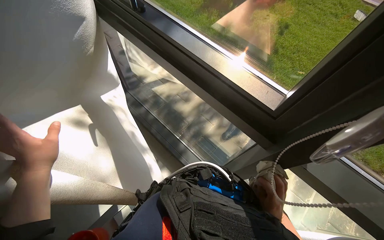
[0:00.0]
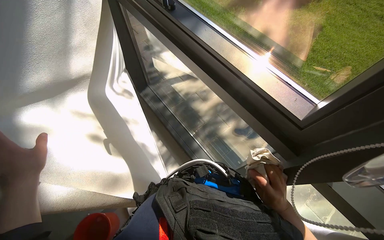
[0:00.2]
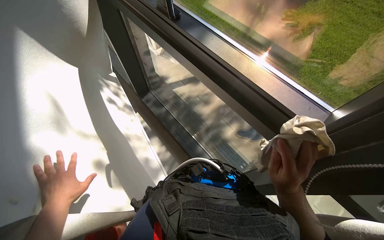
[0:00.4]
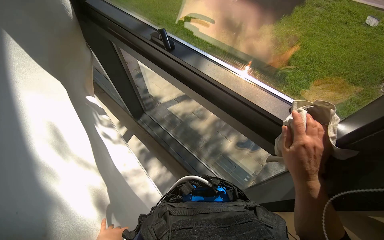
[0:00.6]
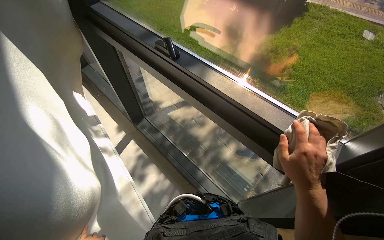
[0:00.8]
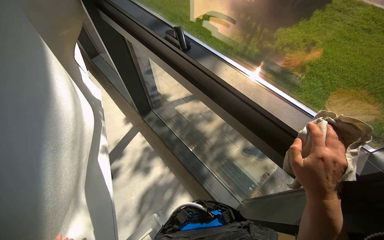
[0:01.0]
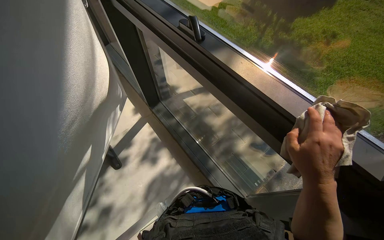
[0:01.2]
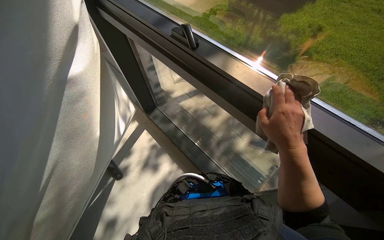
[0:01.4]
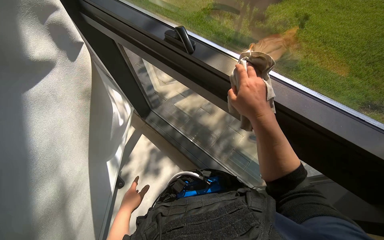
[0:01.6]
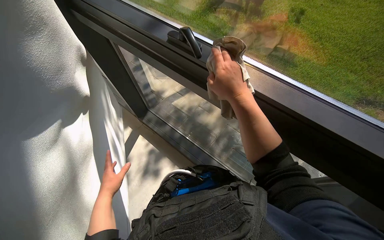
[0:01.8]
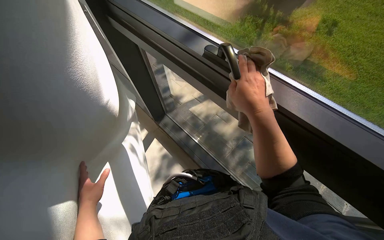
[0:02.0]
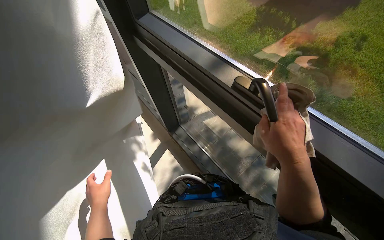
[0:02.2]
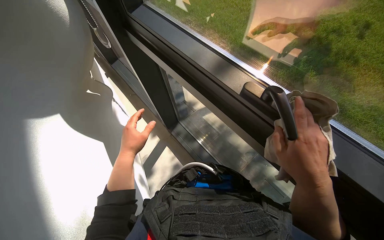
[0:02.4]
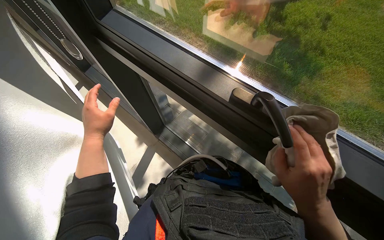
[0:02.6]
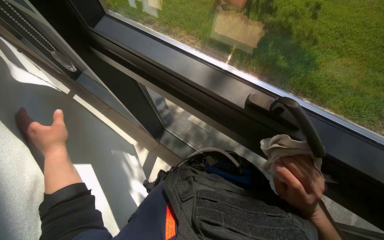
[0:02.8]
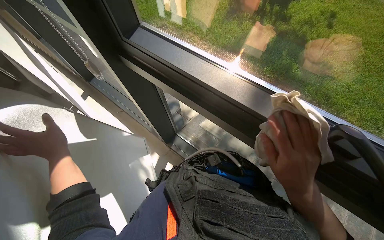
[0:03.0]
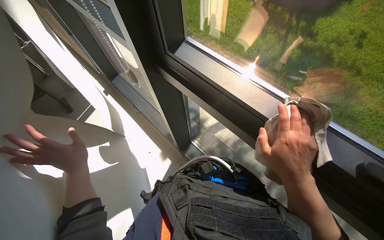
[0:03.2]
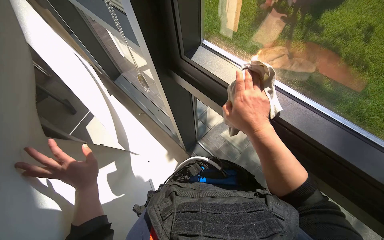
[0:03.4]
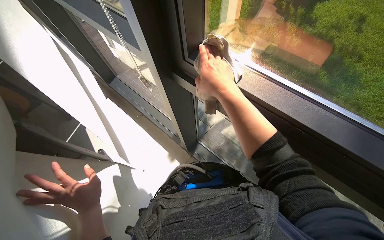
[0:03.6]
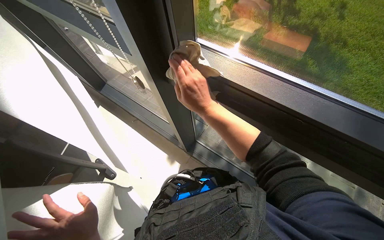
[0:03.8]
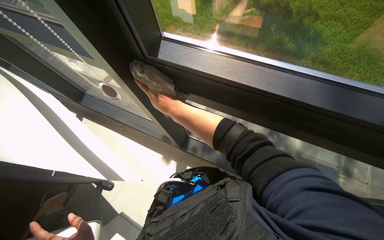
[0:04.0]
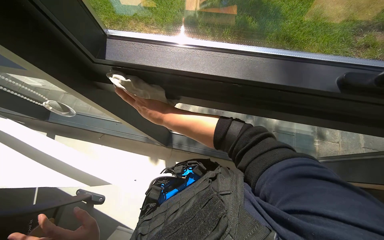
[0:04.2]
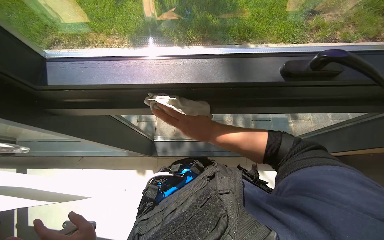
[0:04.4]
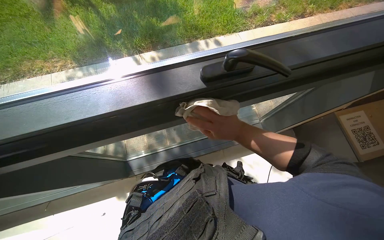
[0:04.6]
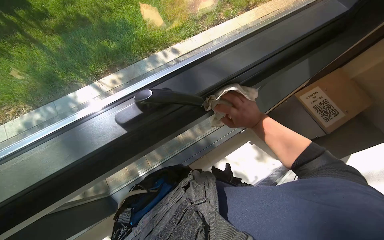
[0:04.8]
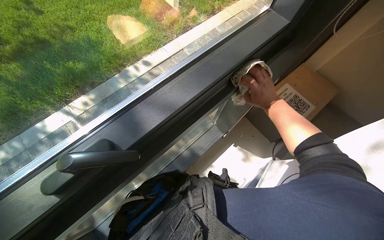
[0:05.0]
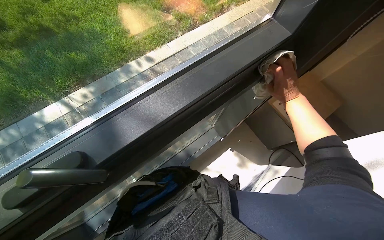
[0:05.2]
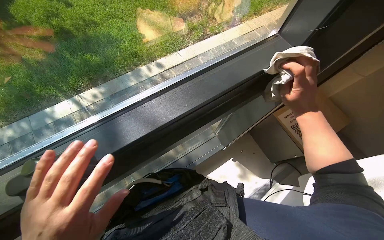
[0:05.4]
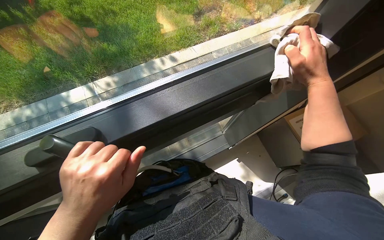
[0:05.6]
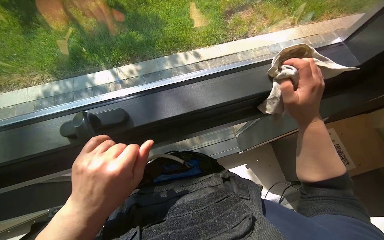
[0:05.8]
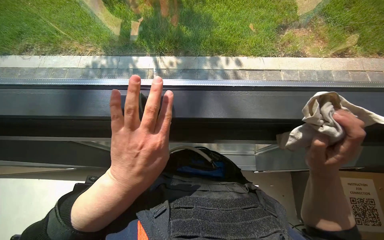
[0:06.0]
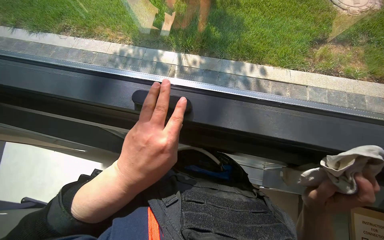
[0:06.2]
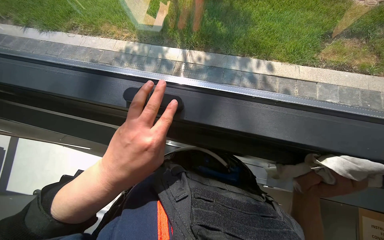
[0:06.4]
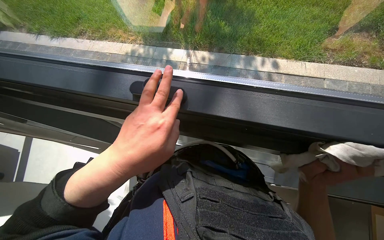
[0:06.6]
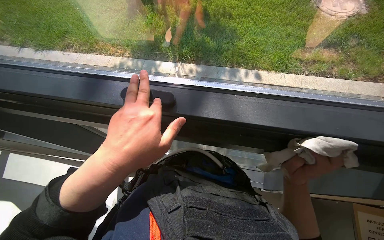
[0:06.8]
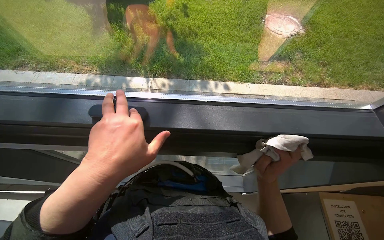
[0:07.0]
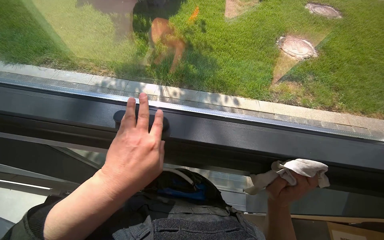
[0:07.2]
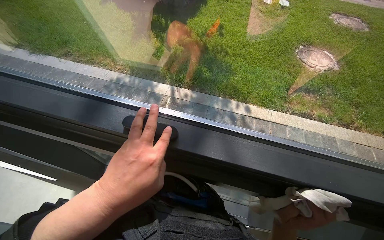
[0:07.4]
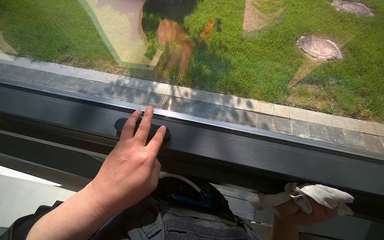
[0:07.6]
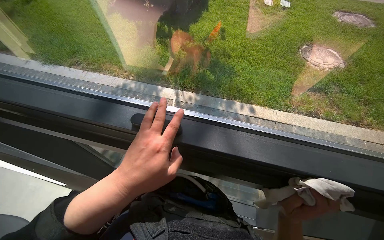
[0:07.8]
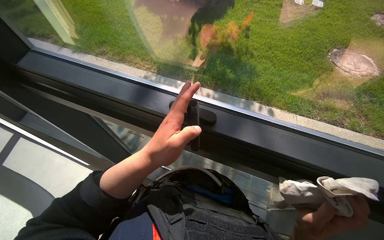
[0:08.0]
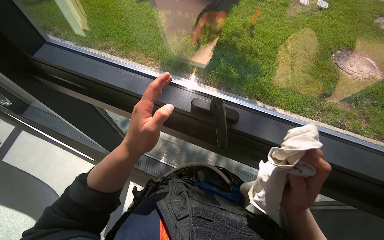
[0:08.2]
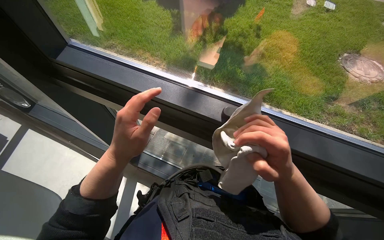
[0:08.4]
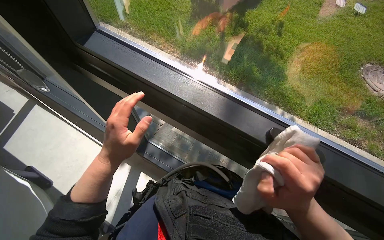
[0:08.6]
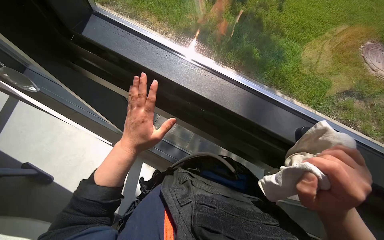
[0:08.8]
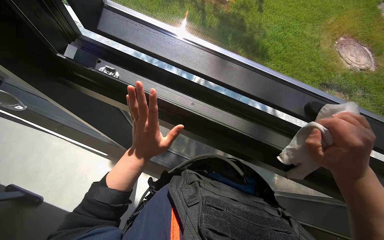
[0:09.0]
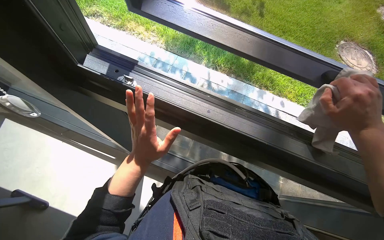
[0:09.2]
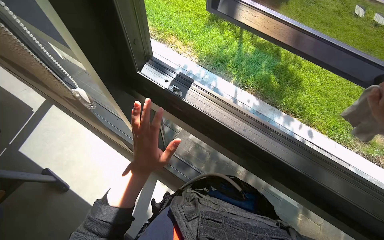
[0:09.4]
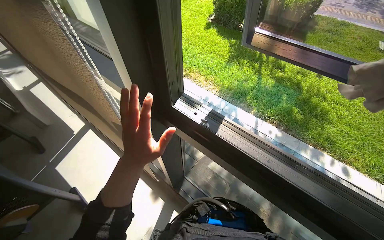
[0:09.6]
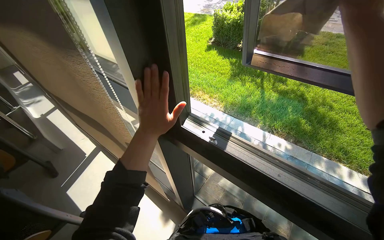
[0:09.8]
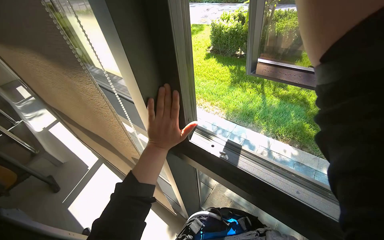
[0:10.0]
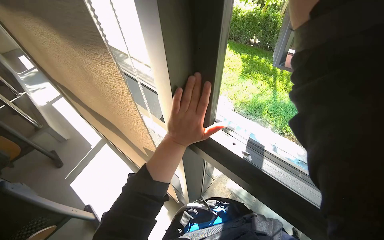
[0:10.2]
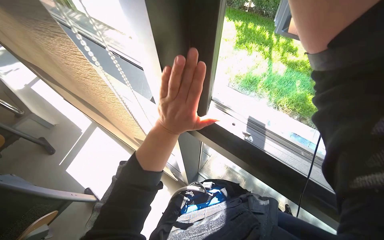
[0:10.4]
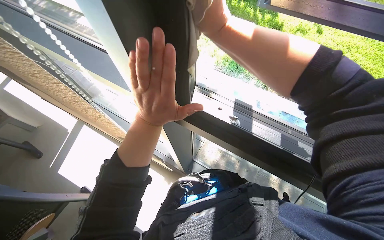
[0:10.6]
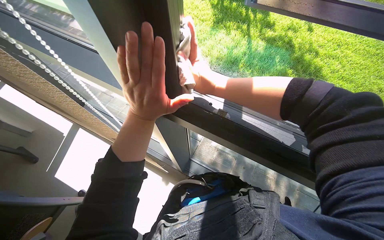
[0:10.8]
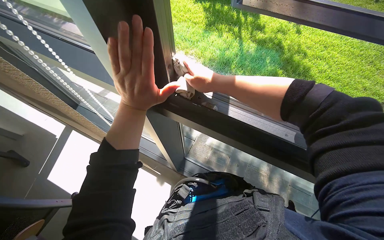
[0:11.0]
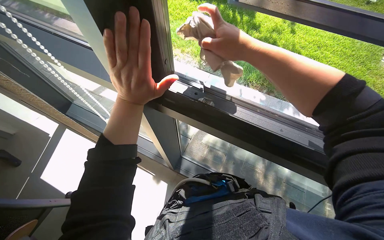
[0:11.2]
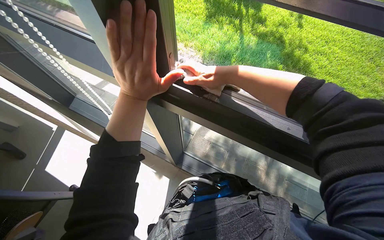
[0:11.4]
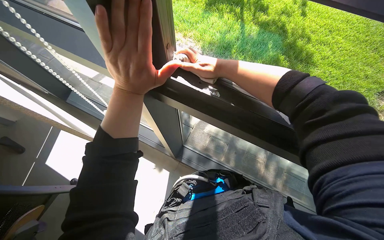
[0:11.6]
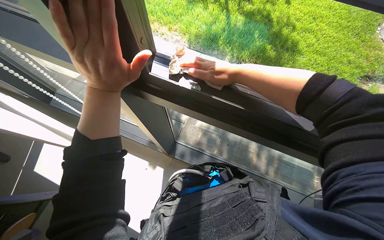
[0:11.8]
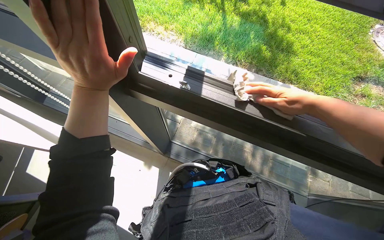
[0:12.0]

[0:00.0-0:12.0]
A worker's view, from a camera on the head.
Job: cleaning windows.
The whole recording: Cleaning window frame. The worker cleans the window frame with a cloth.
0.0 to 1.6 s: The right hand moves up the picture and to the left, roughly 40 cm.
3.0 to 4.4 s: The head turns to the right by approximately 35 degrees.
4.4 to 6.0 s: The camera is carried about 40 cm.
7.6 to 9.0 s: The camera travels to the left, roughly 40 cm.
9.0 to 10.4 s: The view pans to the left by approximately 15 degrees. The wearer looks about 15 degrees further upward.

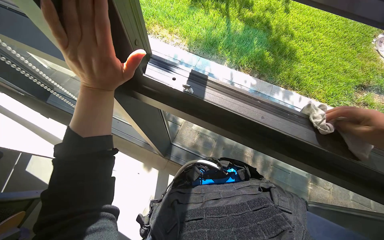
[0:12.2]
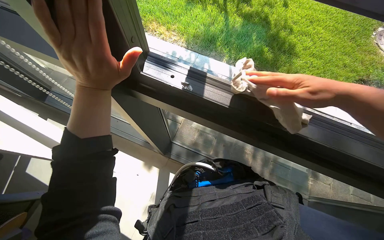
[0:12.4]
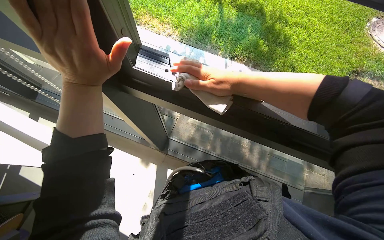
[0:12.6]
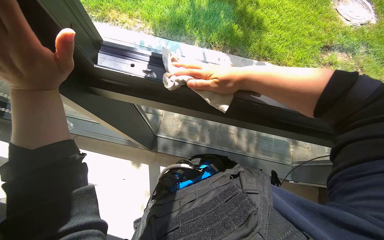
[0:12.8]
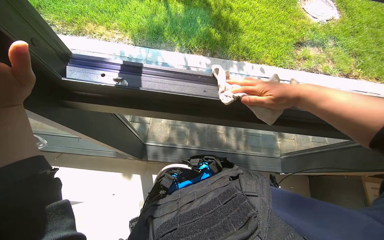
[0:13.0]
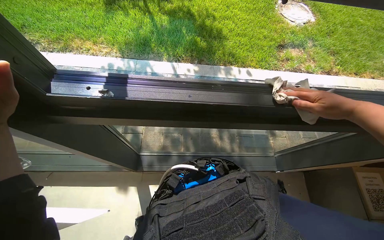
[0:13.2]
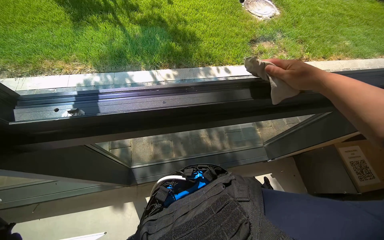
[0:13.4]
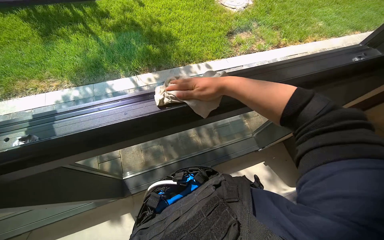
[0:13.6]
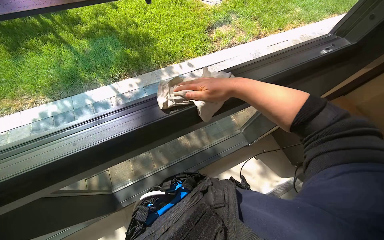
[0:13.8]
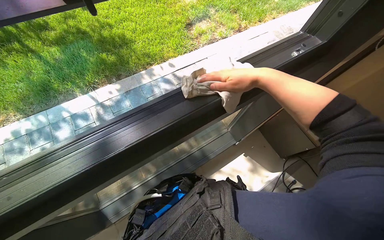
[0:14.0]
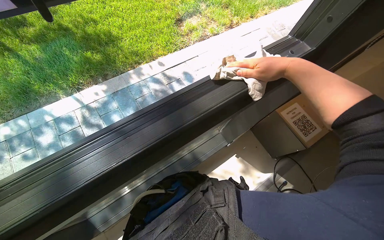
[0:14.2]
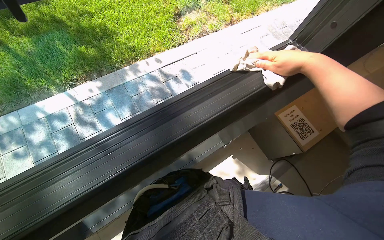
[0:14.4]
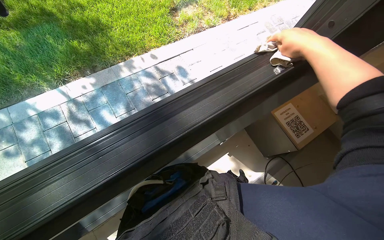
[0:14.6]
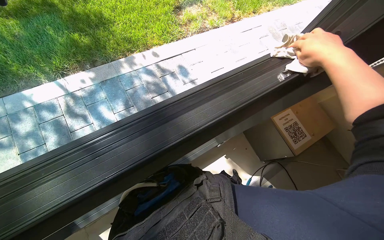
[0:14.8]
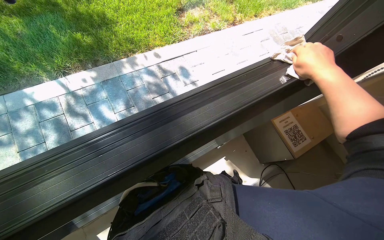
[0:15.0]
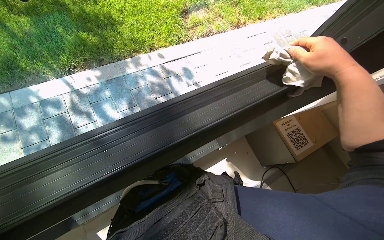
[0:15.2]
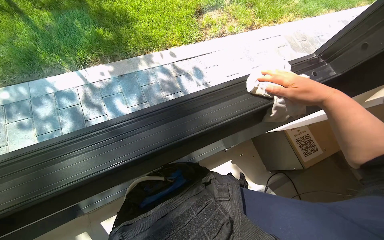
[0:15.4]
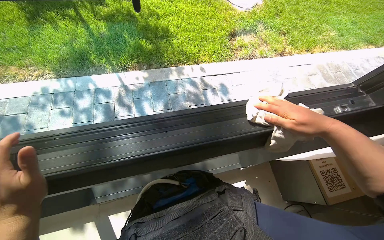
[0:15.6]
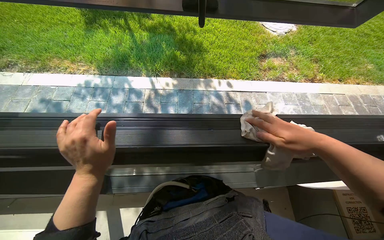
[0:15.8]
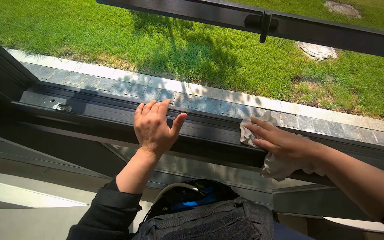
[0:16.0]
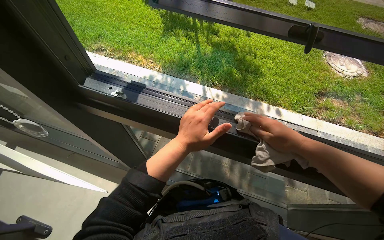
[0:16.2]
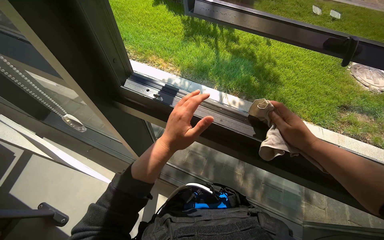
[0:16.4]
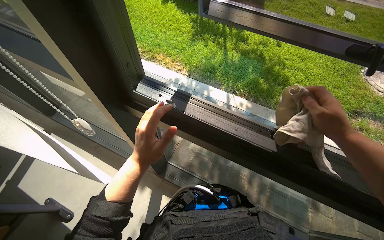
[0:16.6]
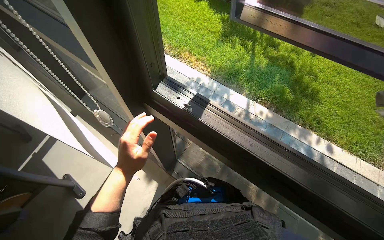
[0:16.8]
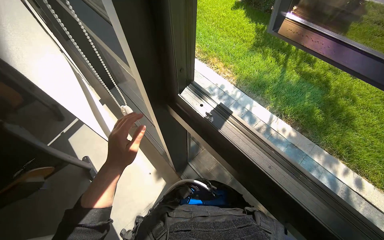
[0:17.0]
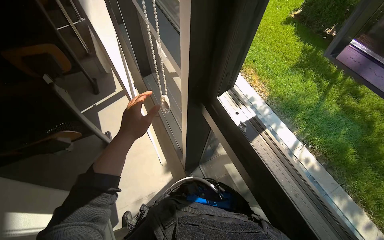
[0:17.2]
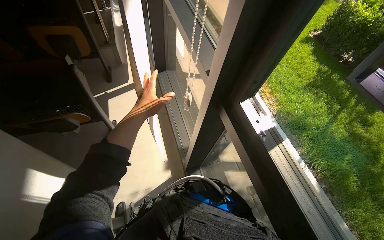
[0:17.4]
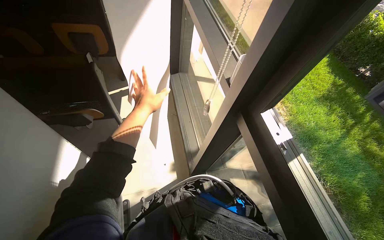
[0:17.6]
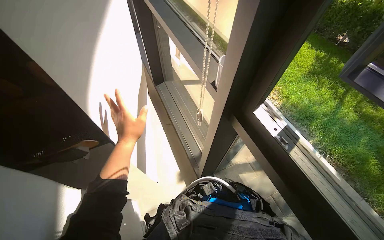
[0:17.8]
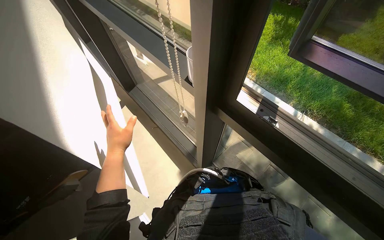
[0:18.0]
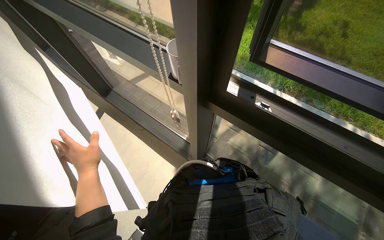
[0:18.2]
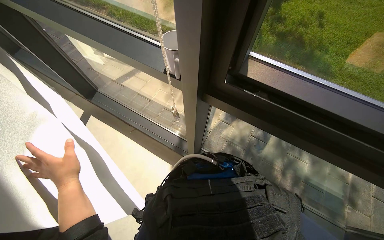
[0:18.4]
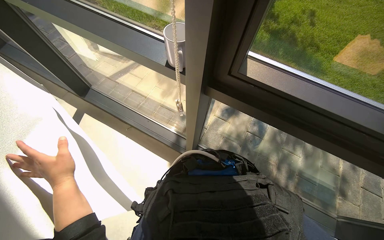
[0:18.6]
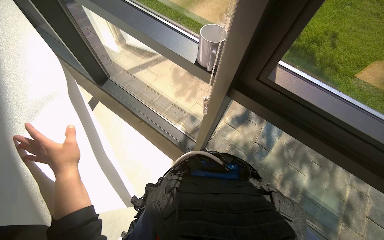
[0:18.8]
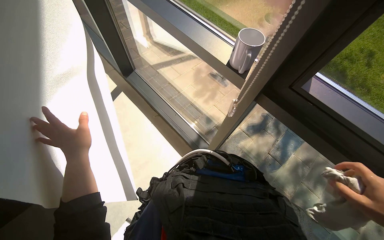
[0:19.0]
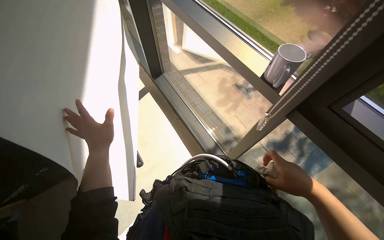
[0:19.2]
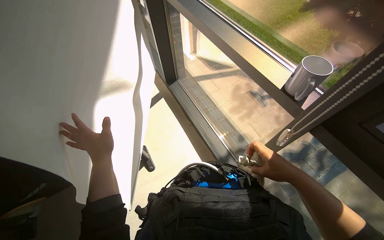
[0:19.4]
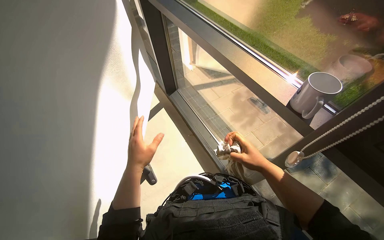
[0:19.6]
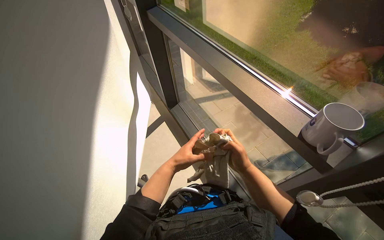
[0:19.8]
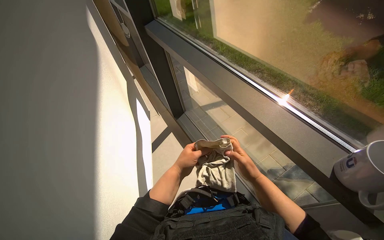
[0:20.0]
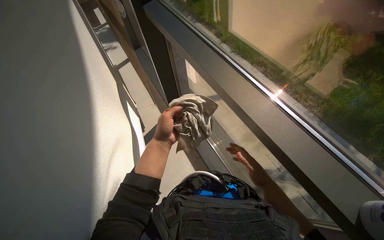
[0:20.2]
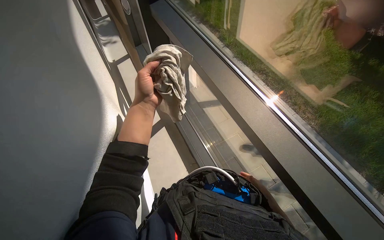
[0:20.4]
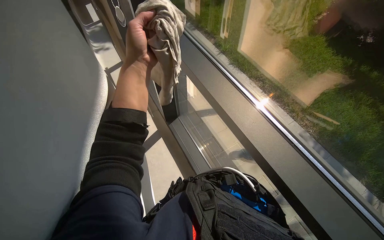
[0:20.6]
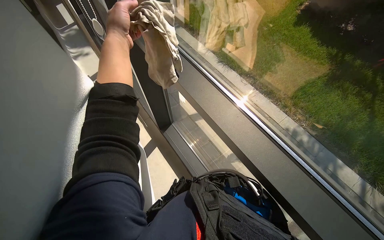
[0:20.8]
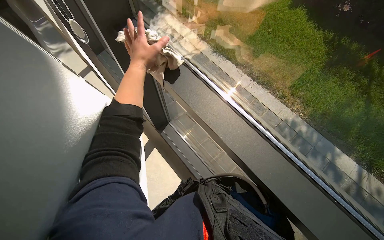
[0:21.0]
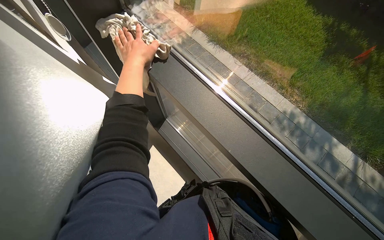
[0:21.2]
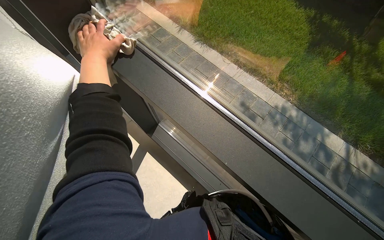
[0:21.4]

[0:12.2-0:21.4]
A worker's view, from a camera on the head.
Job: cleaning windows.
The whole recording: Cleaning window frame. The worker cleans the window frame with a cloth.
12.2 to 13.8 s: The wearer's head swings roughly 50 degrees to the right.
13.8 to 15.2 s: The right hand shifts about 40 cm to the right.
15.2 to 16.8 s: The head travels approximately 50 cm. The head rotates some 65 degrees to the left. The view tilts roughly 15 degrees upward.
18.4 to 19.8 s: The head turns to the left by roughly 30 degrees. The wearer looks some 15 degrees further upward. The left hand shifts approximately 20 cm to the right and farther from the camera.
19.8 to 21.4 s: The left hand shifts roughly 50 cm up the picture.
